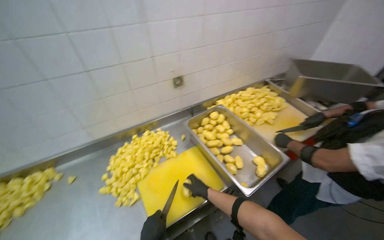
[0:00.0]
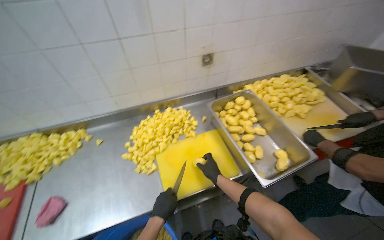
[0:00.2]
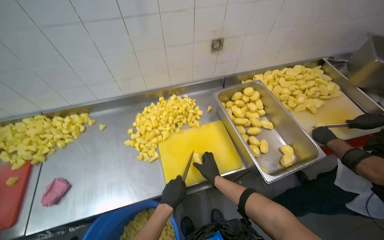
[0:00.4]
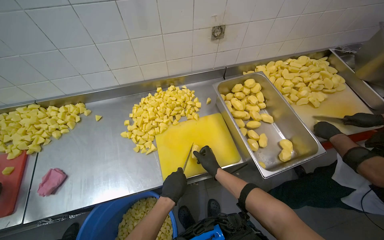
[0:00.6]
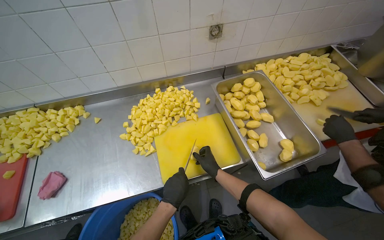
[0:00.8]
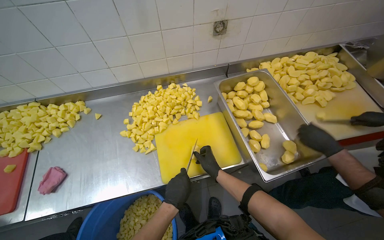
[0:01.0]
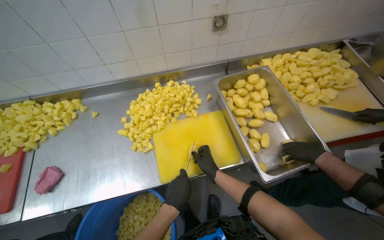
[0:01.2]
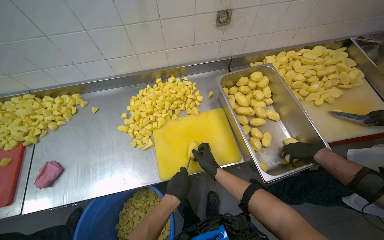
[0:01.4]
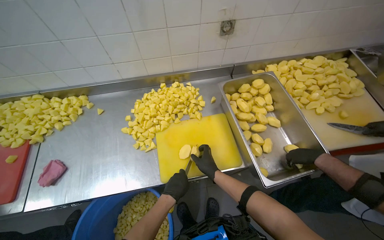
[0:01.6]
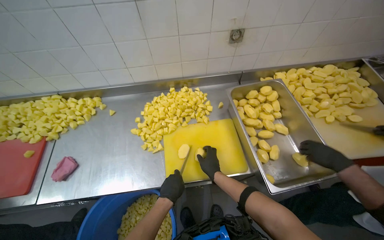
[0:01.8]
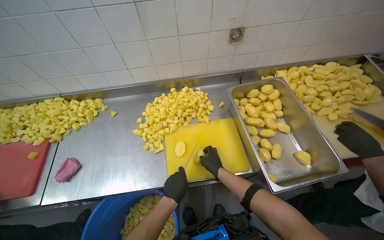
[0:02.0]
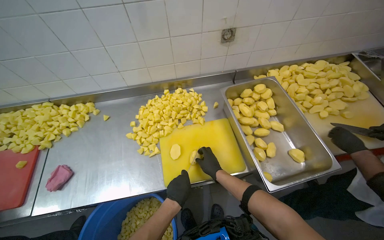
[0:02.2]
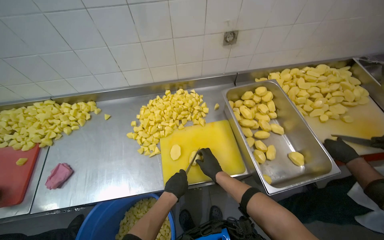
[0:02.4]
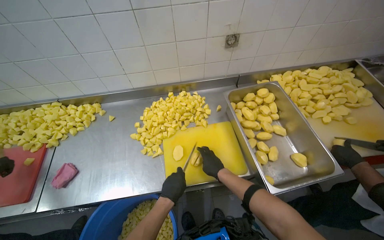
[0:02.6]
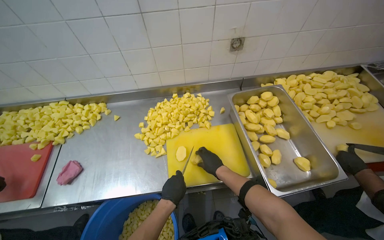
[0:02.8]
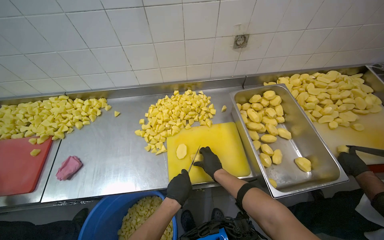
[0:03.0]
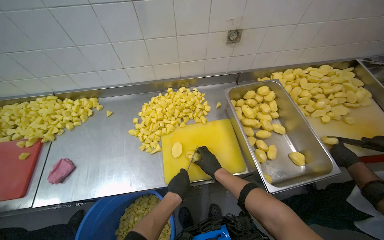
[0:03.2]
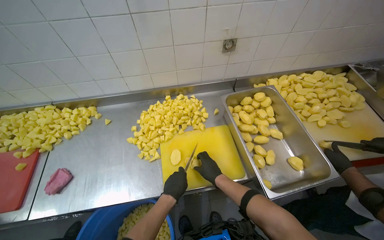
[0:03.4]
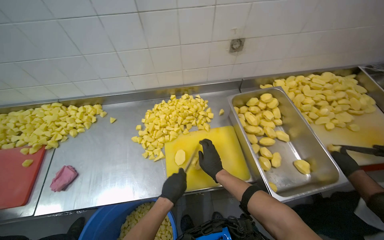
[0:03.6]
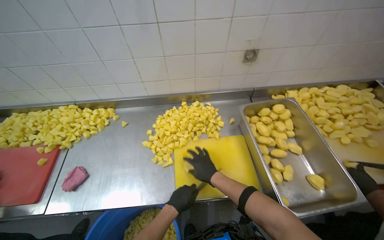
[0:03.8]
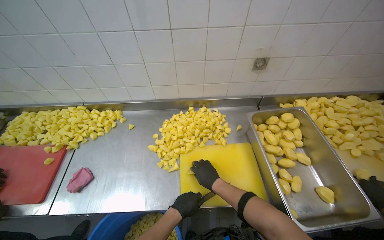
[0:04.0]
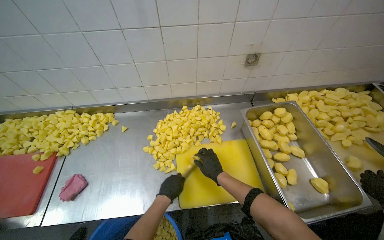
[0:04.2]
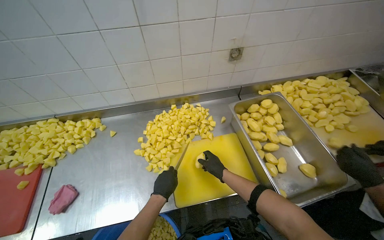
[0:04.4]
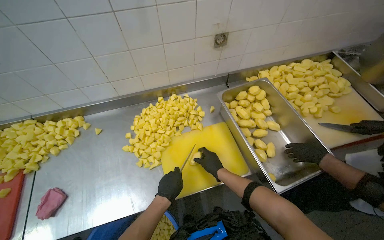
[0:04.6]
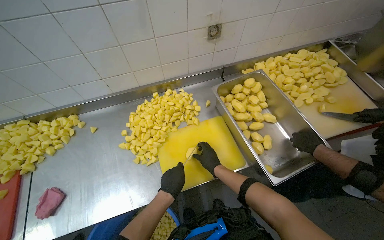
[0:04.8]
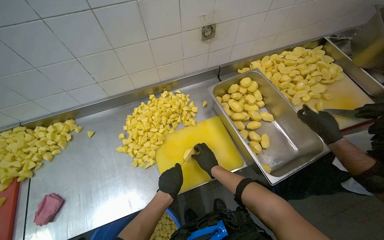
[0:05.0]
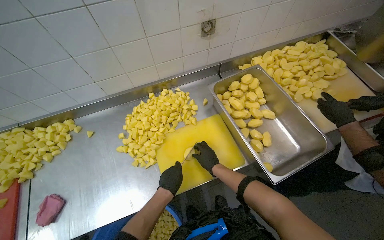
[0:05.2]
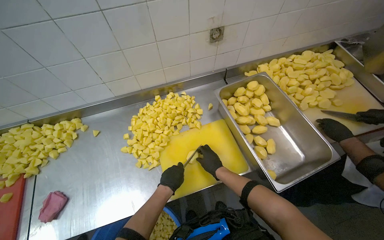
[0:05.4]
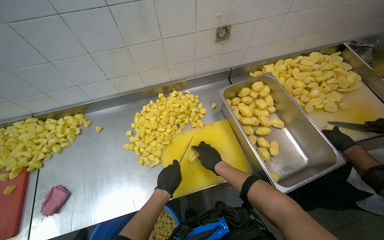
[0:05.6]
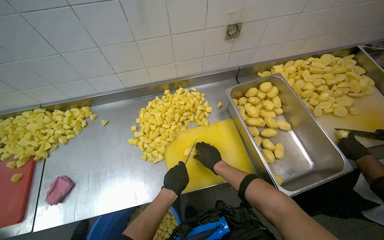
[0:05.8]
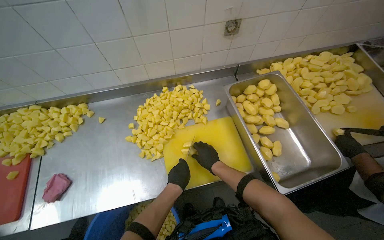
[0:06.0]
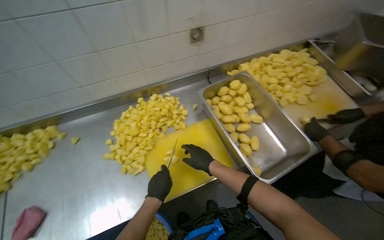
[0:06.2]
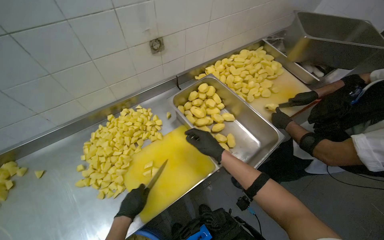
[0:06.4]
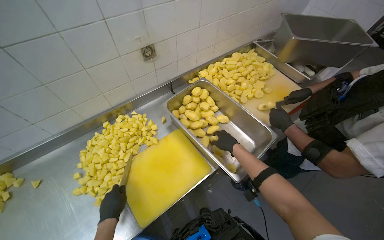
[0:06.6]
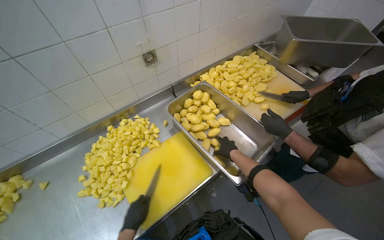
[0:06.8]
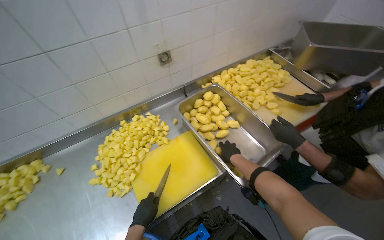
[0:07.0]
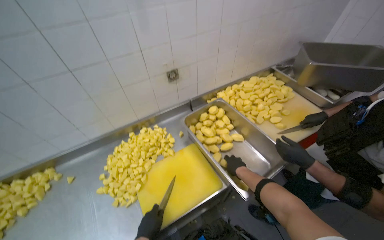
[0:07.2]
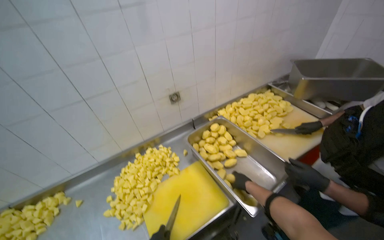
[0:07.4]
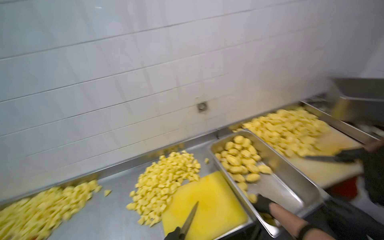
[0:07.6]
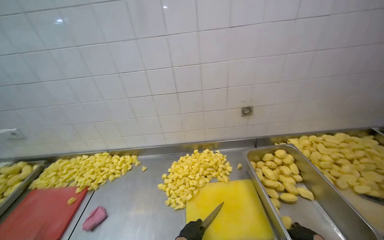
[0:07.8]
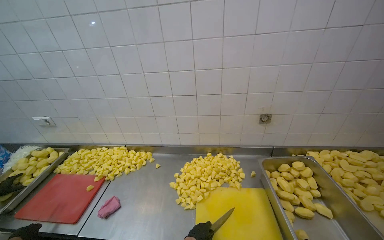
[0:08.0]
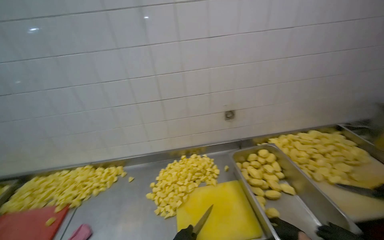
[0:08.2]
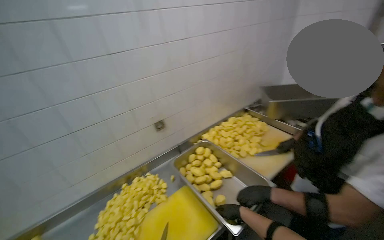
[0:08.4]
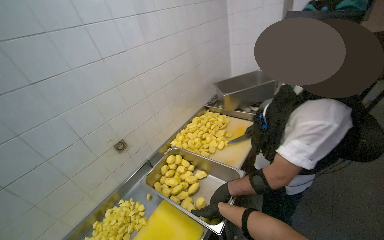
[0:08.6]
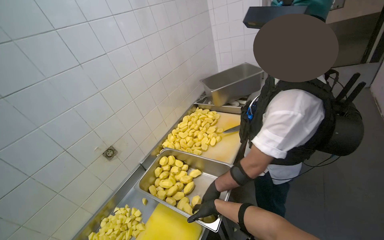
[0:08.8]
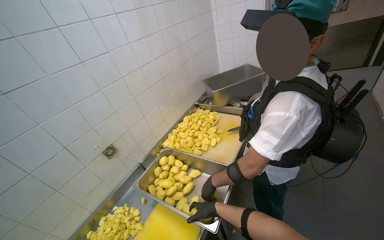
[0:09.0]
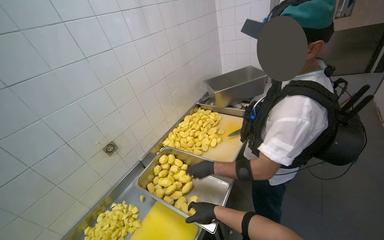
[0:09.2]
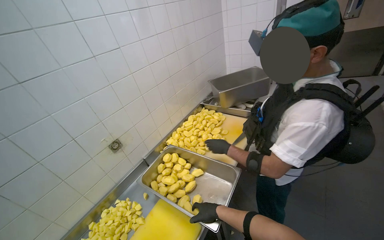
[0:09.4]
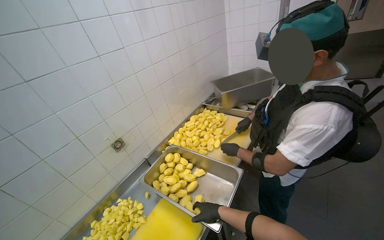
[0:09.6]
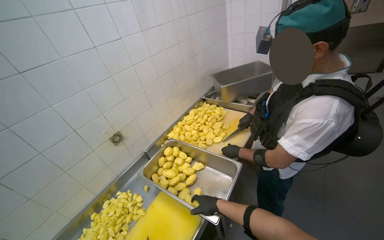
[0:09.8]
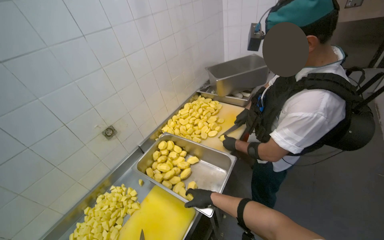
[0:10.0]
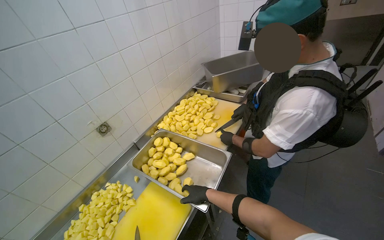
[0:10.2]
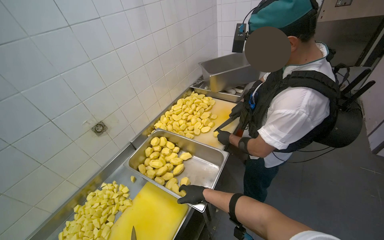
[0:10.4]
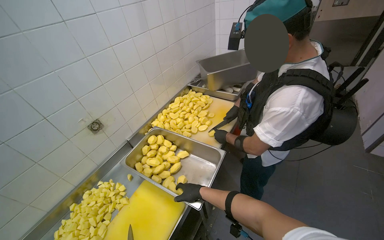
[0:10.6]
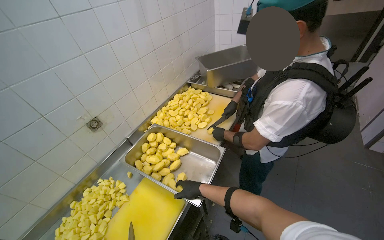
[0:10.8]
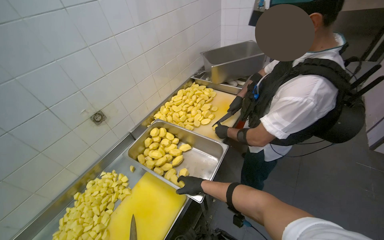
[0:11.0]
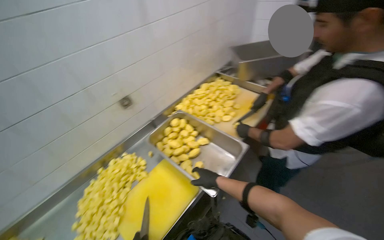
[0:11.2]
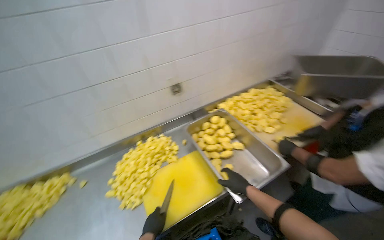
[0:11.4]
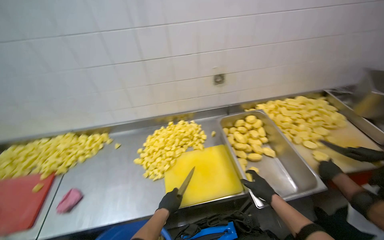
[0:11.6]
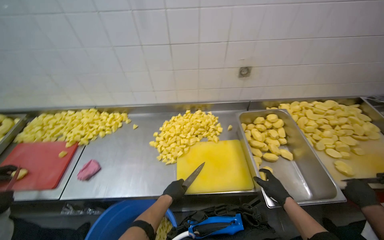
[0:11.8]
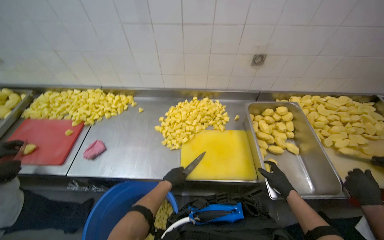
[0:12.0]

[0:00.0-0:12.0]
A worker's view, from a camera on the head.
Job: preparing food.
The whole recording: Cutting potatoes into cubes. The worker continues cutting peeled potatoes into cubes on a yellow cutting board.
0:00.0 to 0:01.6: The head rotates approximately 20 degrees to the left. The view tilts roughly 20 degrees downward.
0:01.6 to 0:03.0: The hands make small movements and keep their place.
0:03.0 to 0:04.4: The left hand heads farther from the camera and to the left, covering roughly 15 cm.
0:04.4 to 0:06.0: The left hand is displaced to the right by approximately 10 cm.
0:06.0 to 0:07.6: The wearer looks about 25 degrees further upward.
0:07.6 to 0:09.0: The head rotates roughly 40 degrees to the right.
0:10.4 to 0:12.0: The head rotates approximately 60 degrees to the left. The wearer looks approximately 15 degrees further downward.

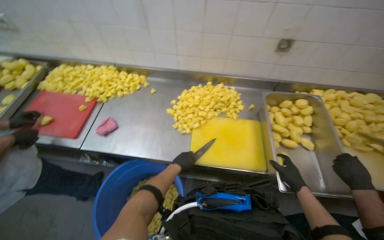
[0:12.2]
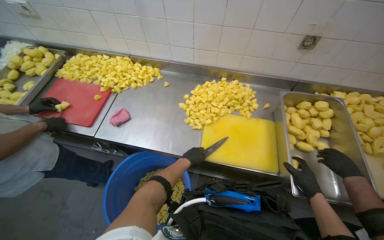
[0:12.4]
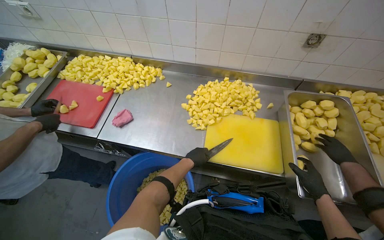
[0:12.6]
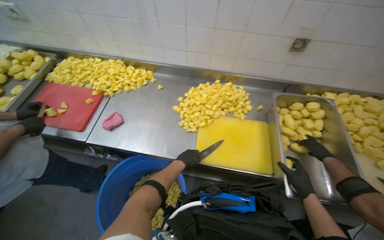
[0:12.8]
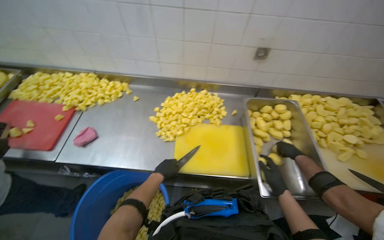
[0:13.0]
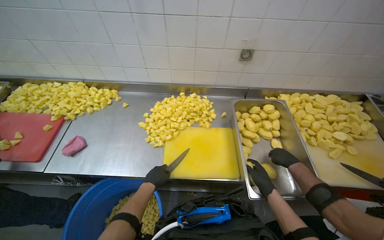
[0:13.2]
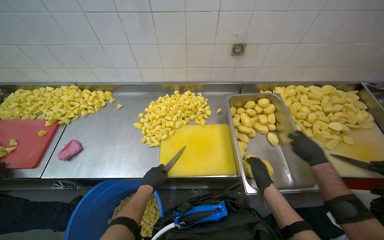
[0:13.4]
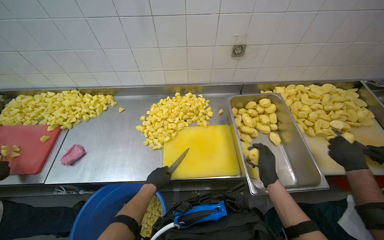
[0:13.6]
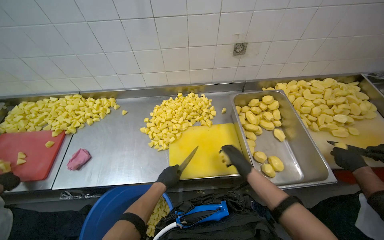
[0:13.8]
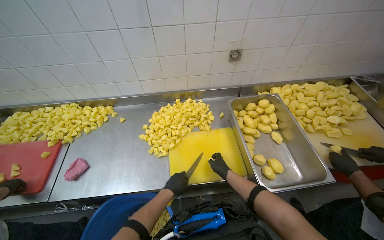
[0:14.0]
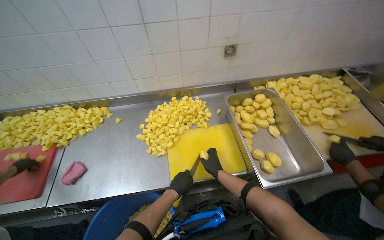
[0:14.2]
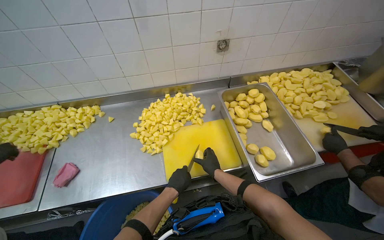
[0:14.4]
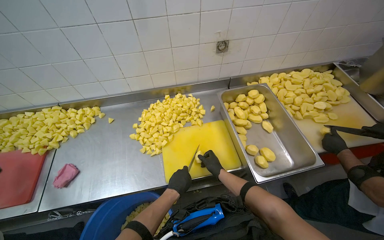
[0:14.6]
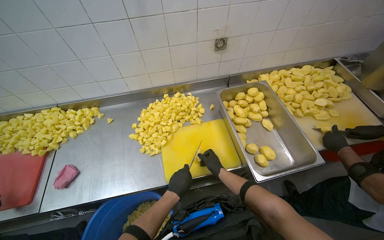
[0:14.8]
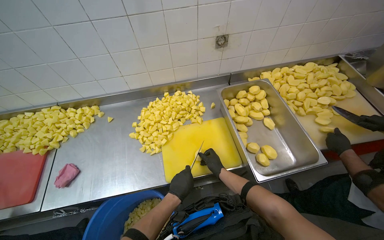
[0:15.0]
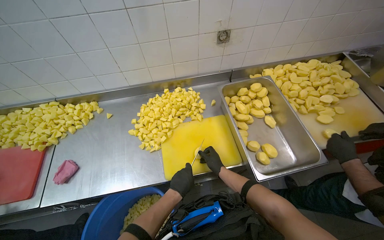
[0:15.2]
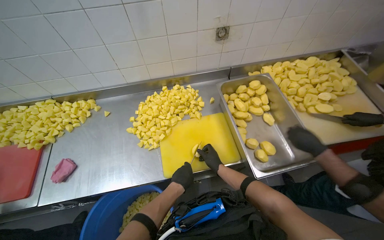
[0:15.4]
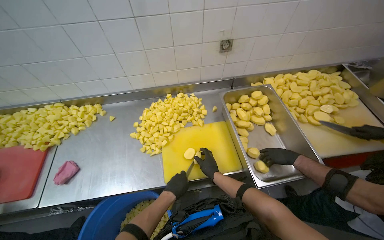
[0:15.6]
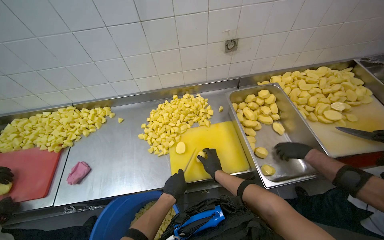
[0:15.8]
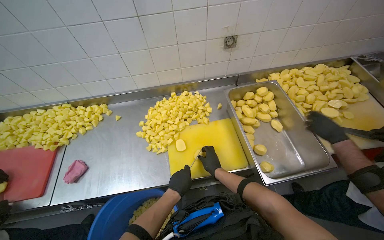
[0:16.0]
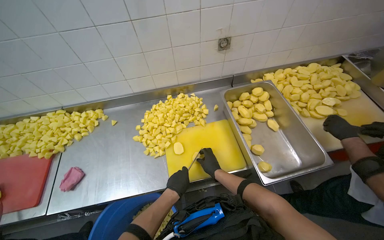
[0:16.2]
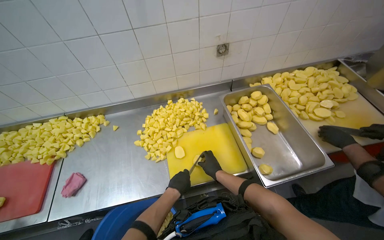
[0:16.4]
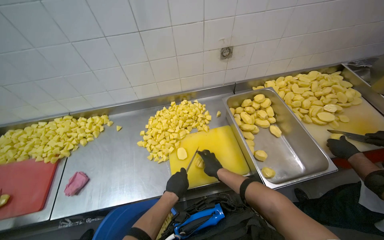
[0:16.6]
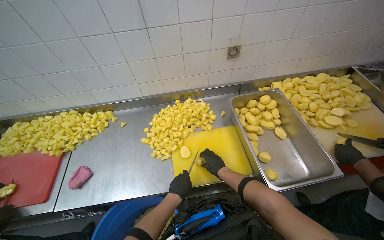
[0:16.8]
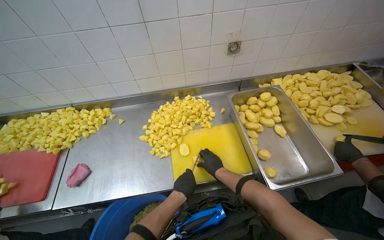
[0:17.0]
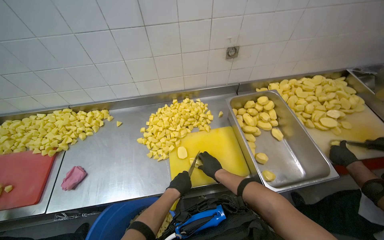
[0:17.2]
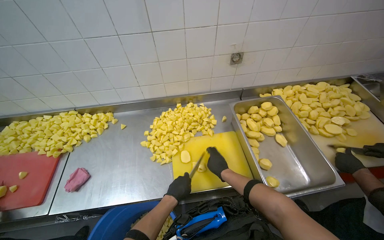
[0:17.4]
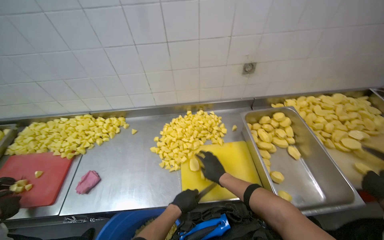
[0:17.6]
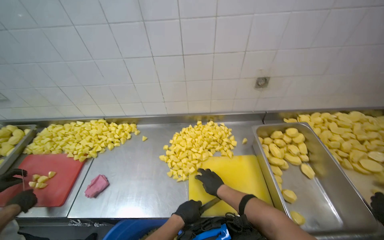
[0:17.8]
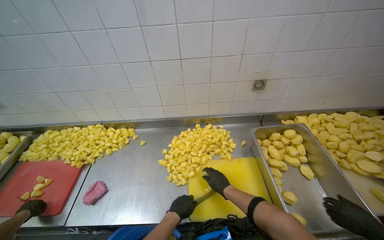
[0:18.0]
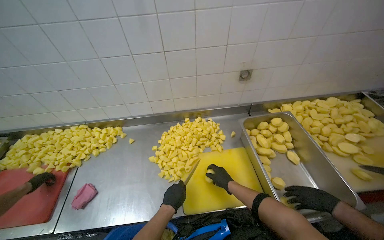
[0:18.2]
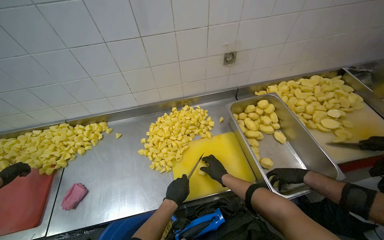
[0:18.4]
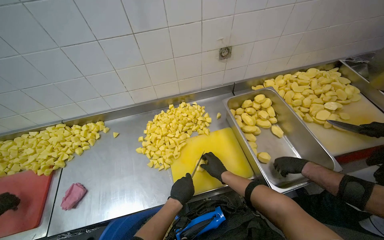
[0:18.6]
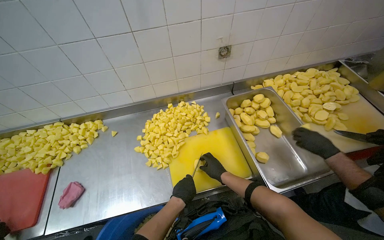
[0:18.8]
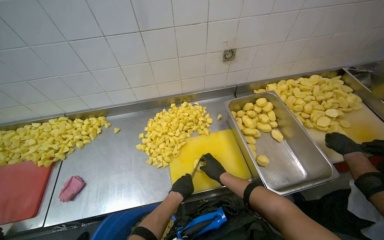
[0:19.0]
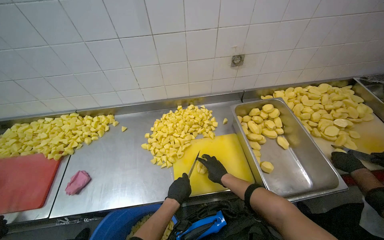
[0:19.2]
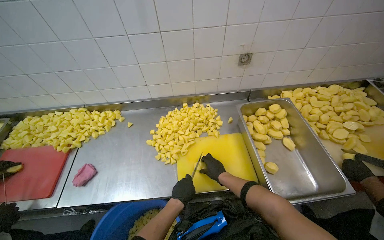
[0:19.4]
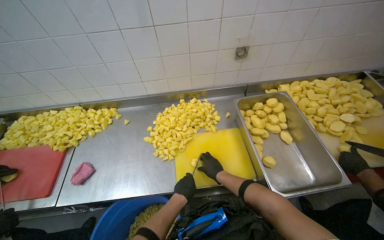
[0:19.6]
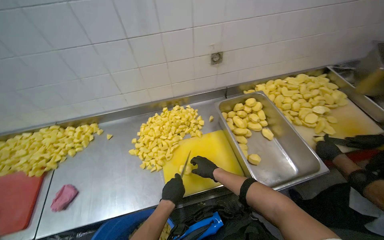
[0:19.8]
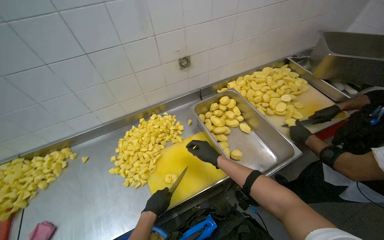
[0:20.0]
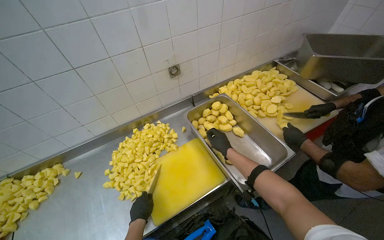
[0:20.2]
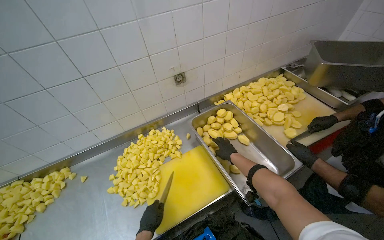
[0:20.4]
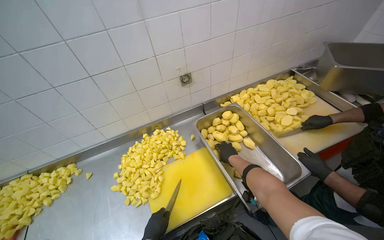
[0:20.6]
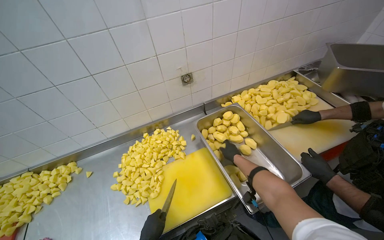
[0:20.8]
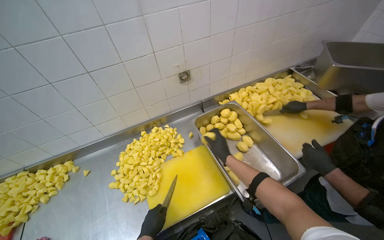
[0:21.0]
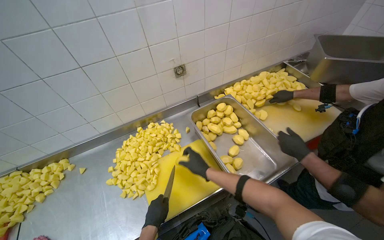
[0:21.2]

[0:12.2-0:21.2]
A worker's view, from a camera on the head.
Job: preparing food.
The whole recording: Cutting potatoes into cubes. The worker continues cutting peeled potatoes into cubes on a yellow cutting board.
0:12.2 to 0:13.8: The right hand travels to the left by roughly 10 cm.
0:13.8 to 0:15.2: The right hand heads farther from the camera, covering about 10 cm.
0:15.2 to 0:16.6: The hands stay close to where they were, moving slightly.
0:16.6 to 0:18.2: The right hand moves farther from the camera, roughly 10 cm.
0:18.2 to 0:19.8: The hands stay close to where they were, moving slightly.
